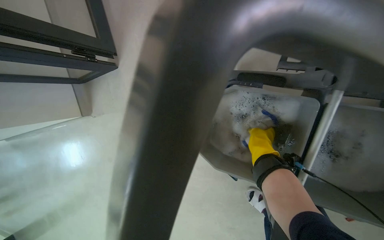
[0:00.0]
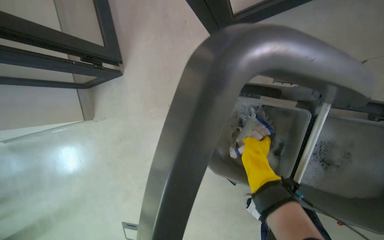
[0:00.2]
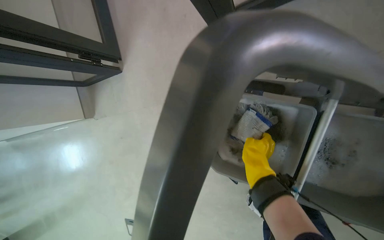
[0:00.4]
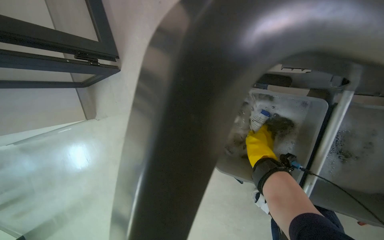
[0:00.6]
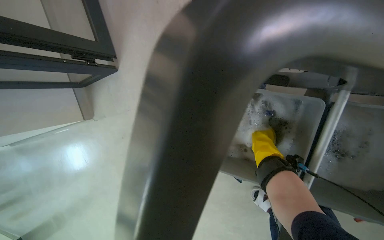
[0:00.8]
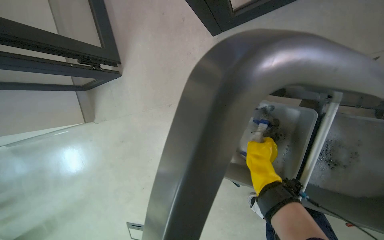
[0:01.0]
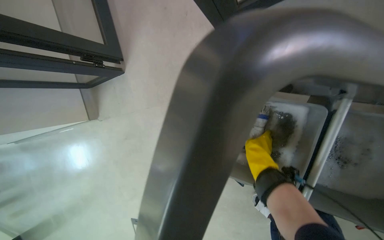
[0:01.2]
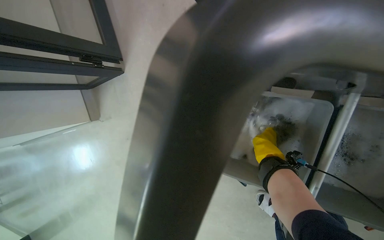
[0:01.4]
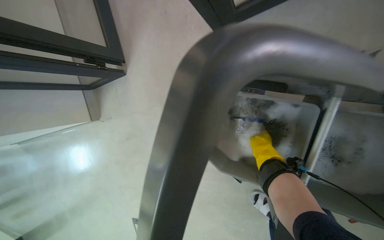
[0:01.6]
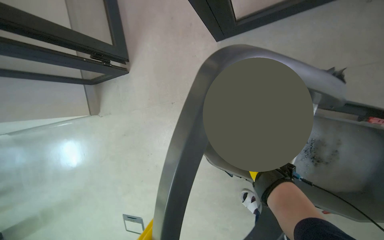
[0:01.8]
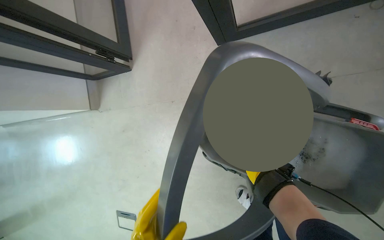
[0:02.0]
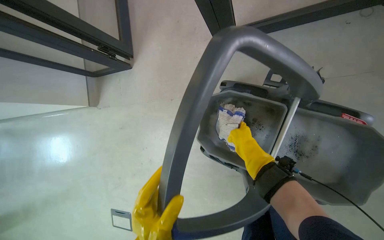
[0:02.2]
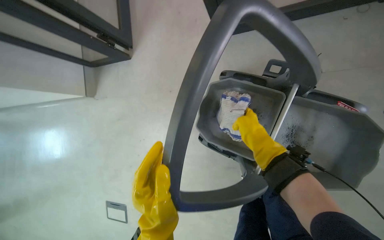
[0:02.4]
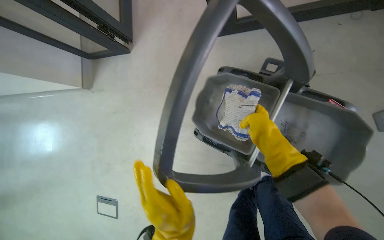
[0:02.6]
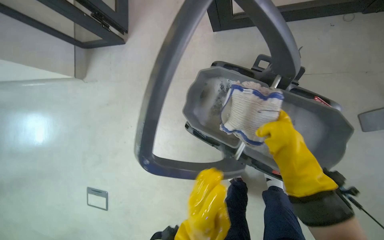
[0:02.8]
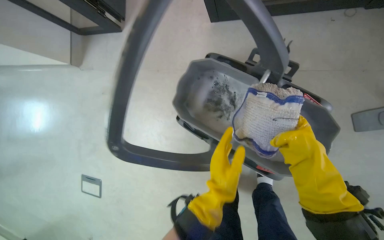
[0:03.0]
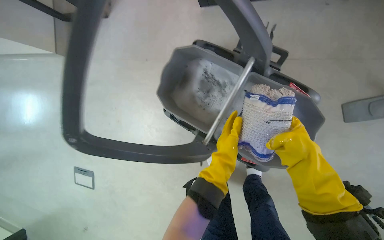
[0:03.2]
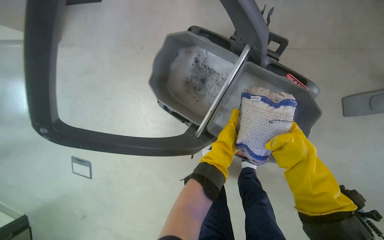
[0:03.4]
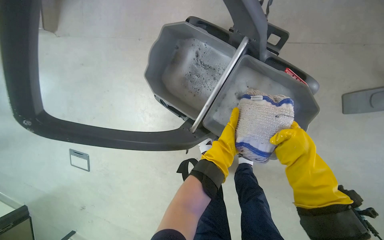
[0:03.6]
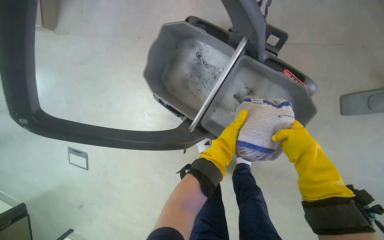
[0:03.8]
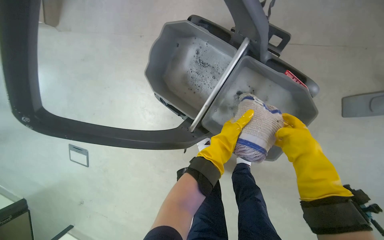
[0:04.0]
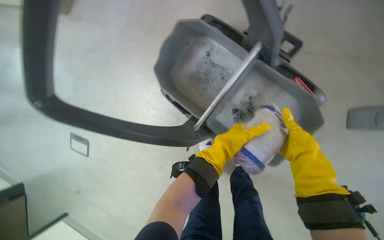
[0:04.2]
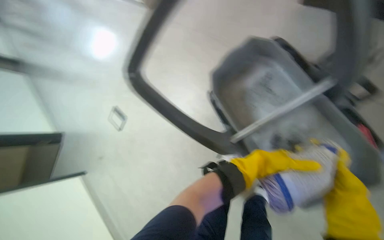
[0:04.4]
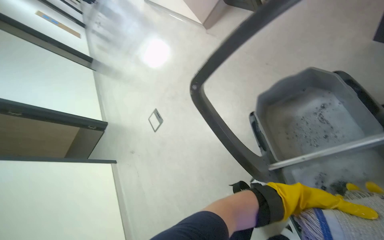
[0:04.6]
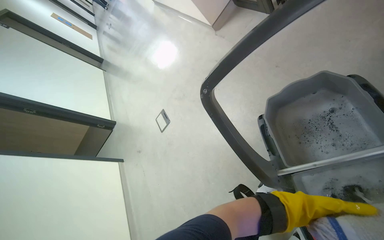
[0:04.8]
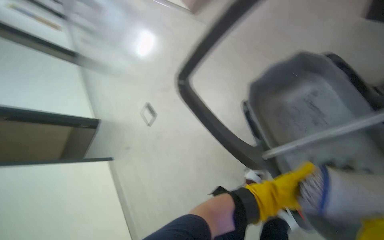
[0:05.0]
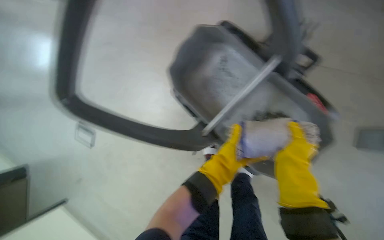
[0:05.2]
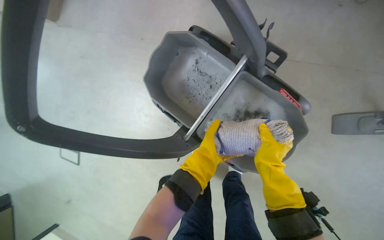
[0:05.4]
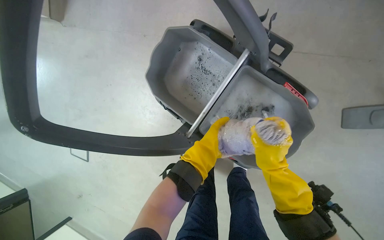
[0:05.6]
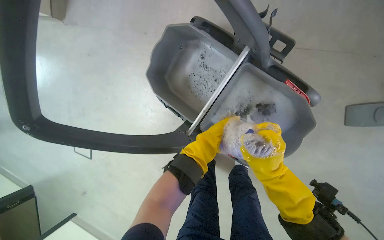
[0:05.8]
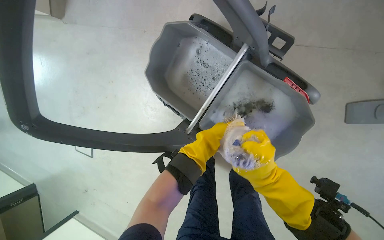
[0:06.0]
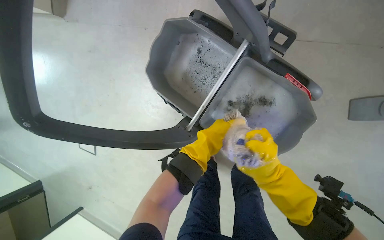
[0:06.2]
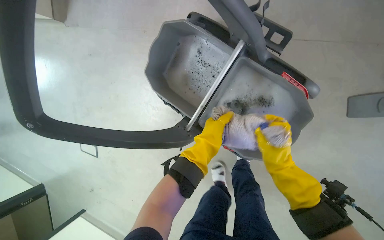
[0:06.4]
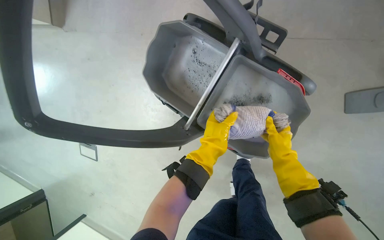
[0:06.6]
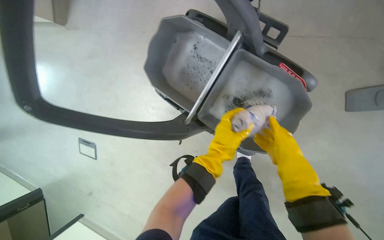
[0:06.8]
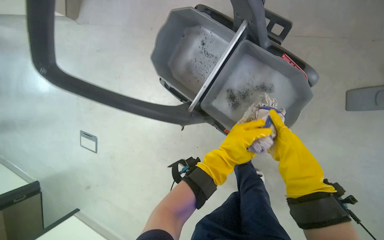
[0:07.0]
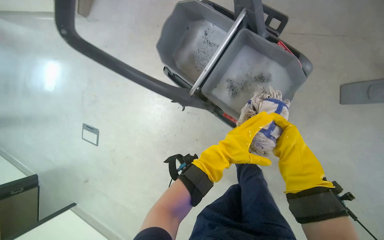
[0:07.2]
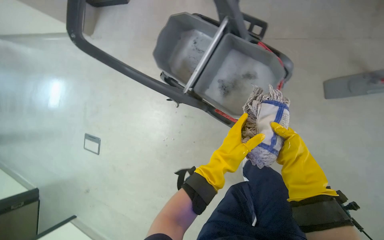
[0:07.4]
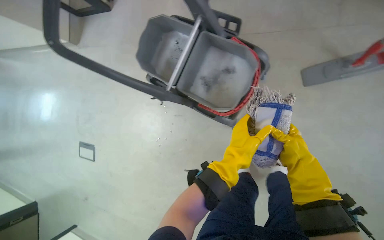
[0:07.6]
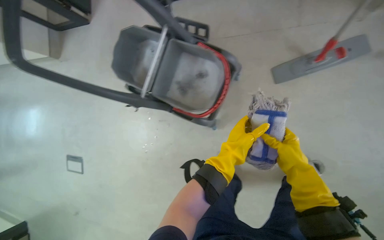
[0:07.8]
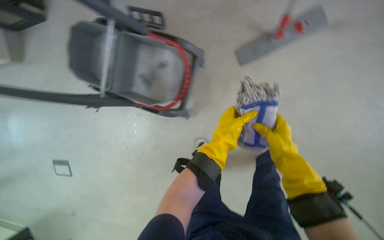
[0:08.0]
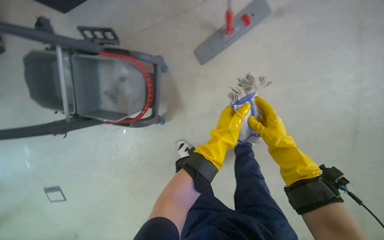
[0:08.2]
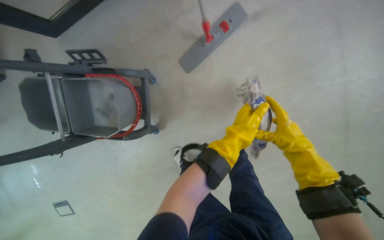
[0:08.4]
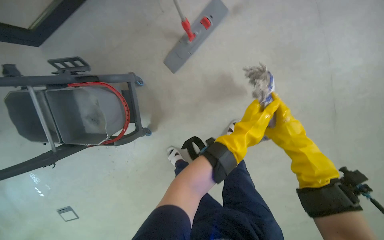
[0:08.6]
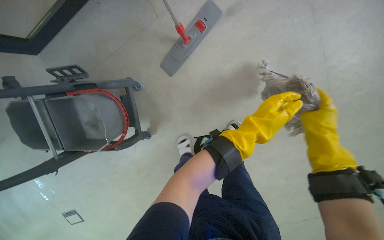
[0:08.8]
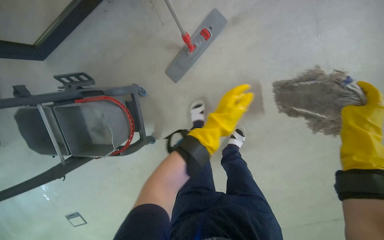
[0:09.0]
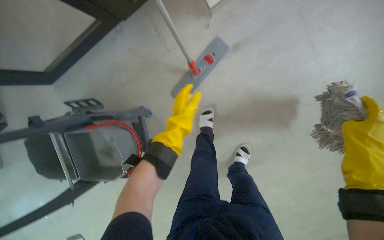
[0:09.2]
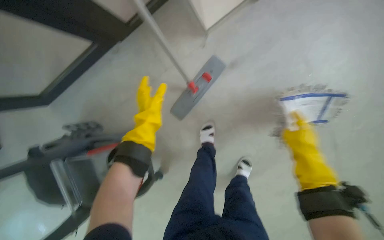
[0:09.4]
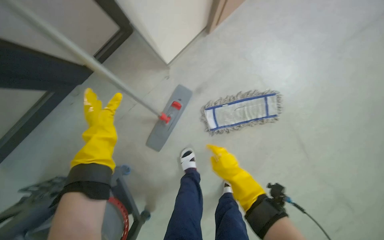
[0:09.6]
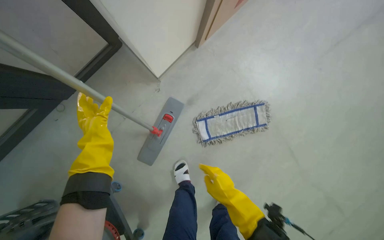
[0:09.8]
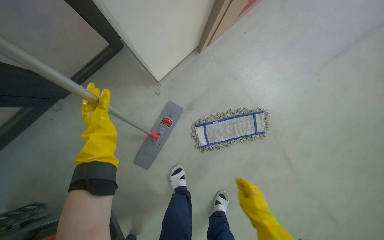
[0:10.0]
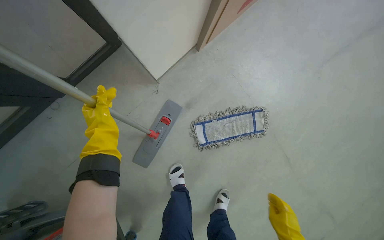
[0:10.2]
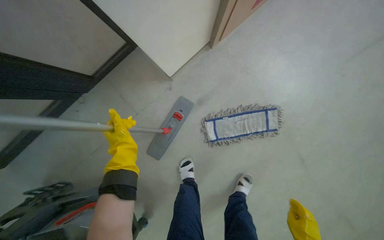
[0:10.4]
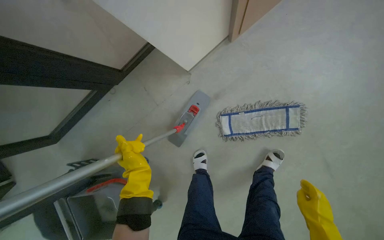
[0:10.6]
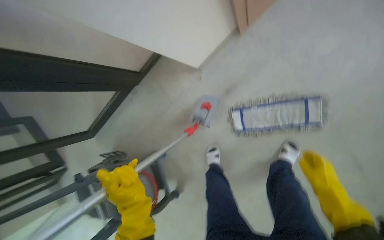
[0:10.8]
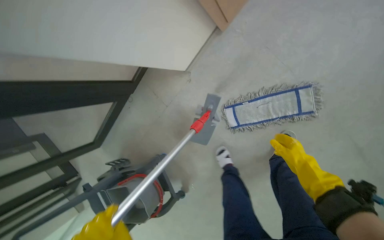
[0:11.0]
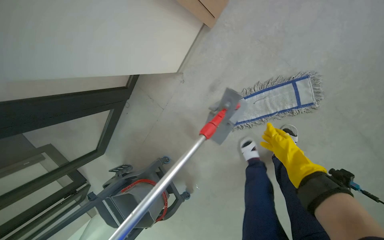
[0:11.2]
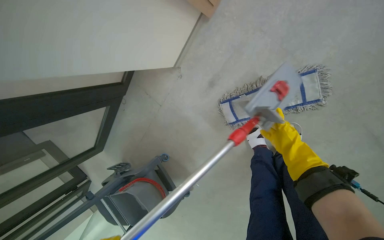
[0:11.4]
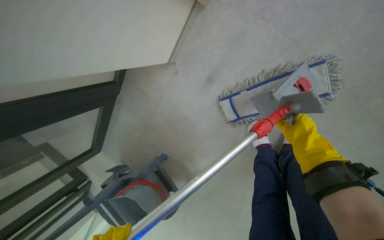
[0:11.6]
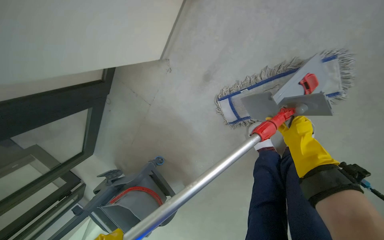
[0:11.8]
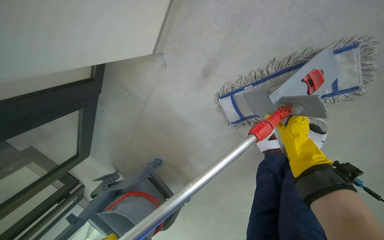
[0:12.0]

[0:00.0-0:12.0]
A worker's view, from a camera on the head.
Job: mopping floor.
The whole recording: Mopping hallway floor. The worker mops the hallway floor with a flat mop and bucket.
0:01.6 to 0:03.0: The right hand goes roughly 40 cm nearer to the camera.
0:03.0 to 0:04.4: Everything in view rotates about 30 degrees clockwise.
0:06.0 to 0:07.6: The head travels roughly 40 cm.
0:07.6 to 0:09.0: The camera is carried about 50 cm.
0:10.4 to 0:12.0: The camera is carried some 40 cm. The view swings roughly 25 degrees to the left. The view tips downward by about 15 degrees.

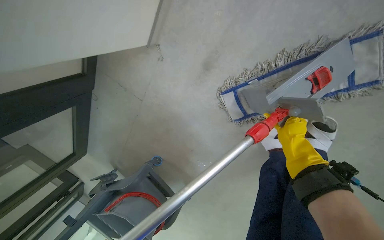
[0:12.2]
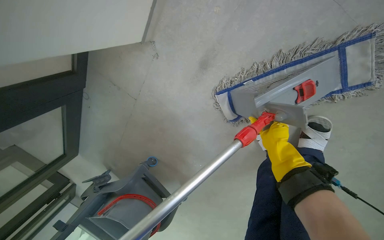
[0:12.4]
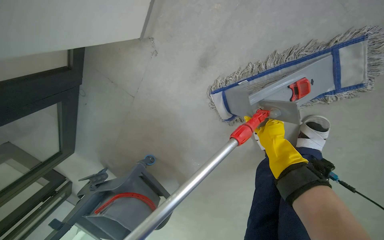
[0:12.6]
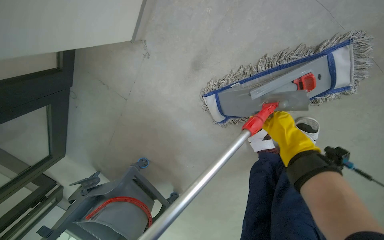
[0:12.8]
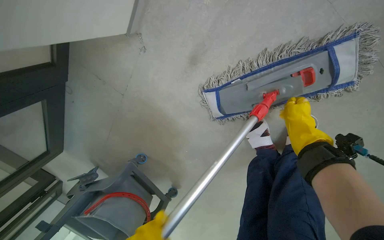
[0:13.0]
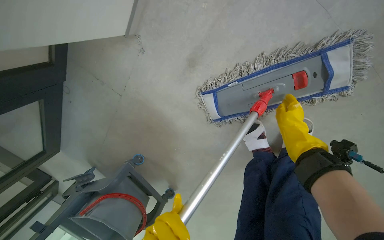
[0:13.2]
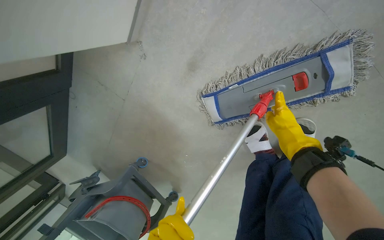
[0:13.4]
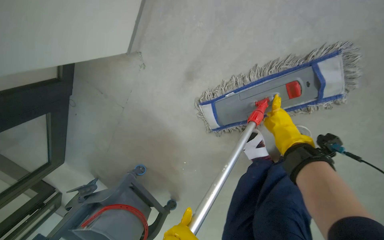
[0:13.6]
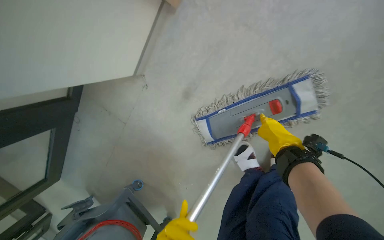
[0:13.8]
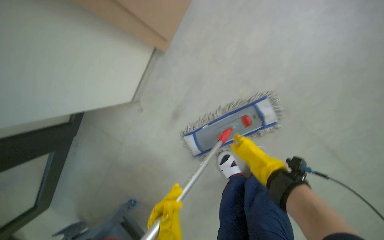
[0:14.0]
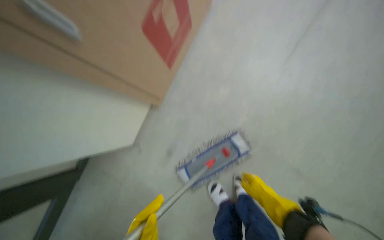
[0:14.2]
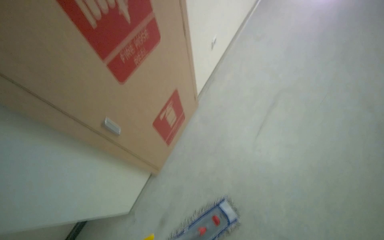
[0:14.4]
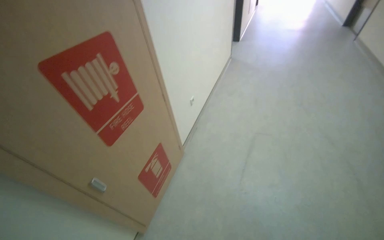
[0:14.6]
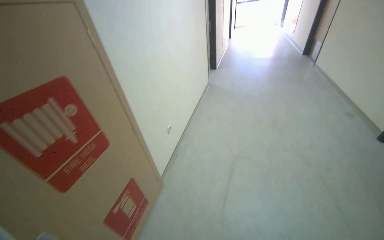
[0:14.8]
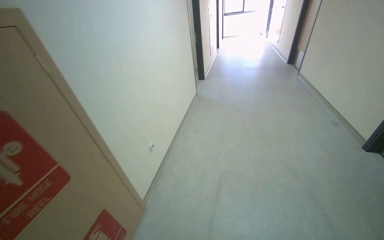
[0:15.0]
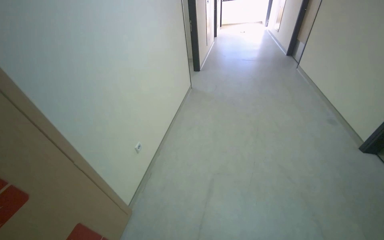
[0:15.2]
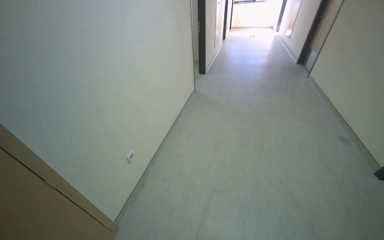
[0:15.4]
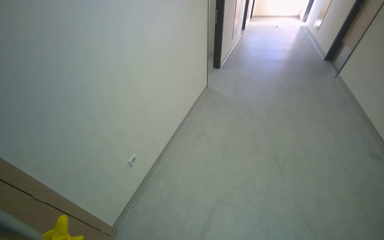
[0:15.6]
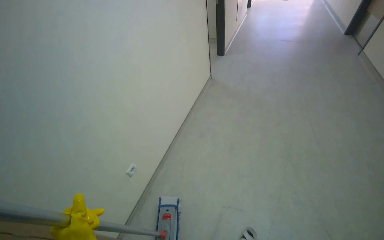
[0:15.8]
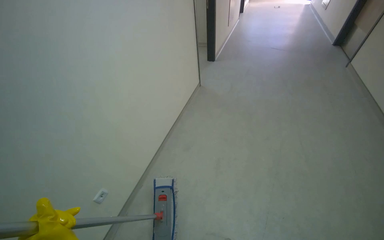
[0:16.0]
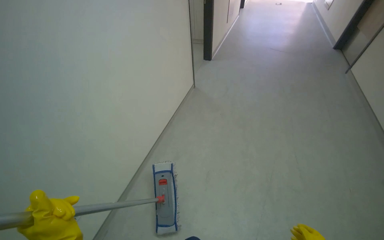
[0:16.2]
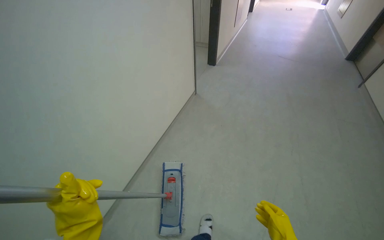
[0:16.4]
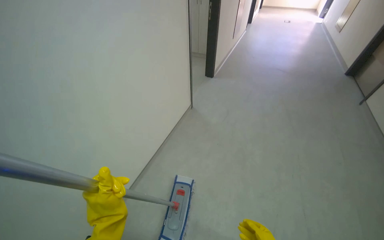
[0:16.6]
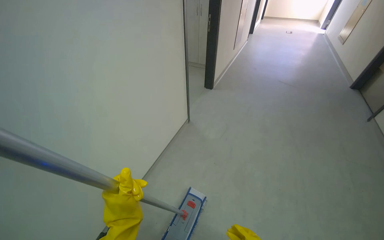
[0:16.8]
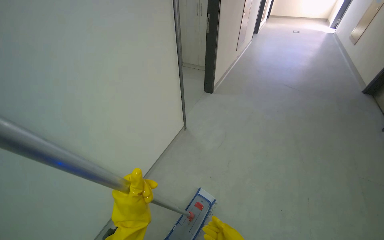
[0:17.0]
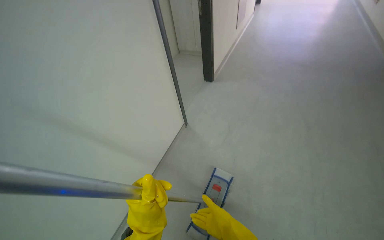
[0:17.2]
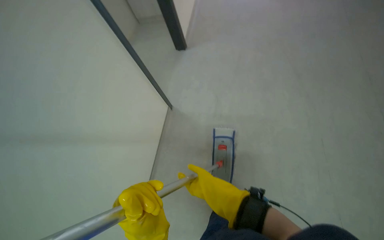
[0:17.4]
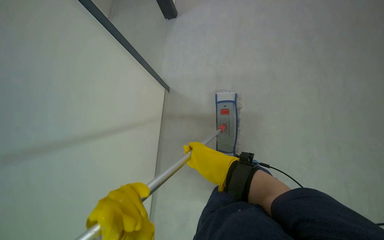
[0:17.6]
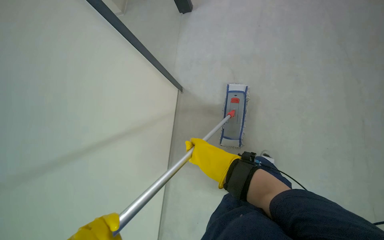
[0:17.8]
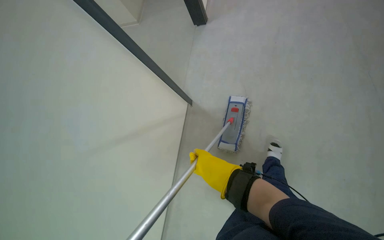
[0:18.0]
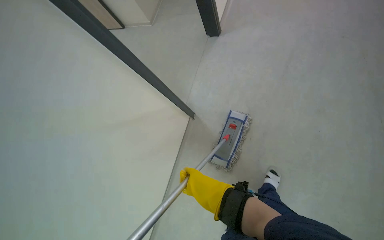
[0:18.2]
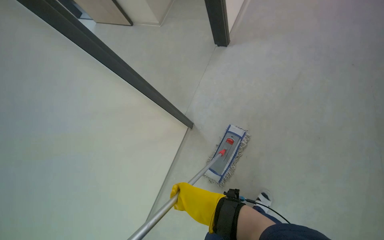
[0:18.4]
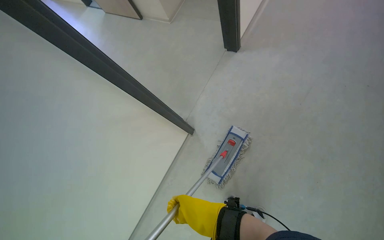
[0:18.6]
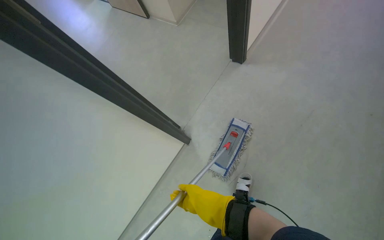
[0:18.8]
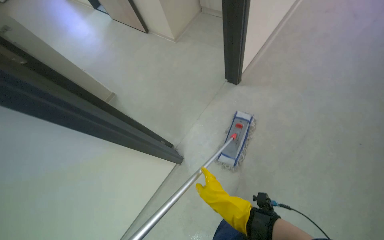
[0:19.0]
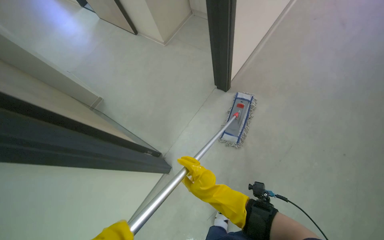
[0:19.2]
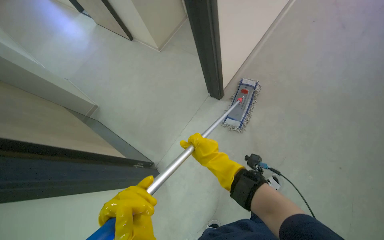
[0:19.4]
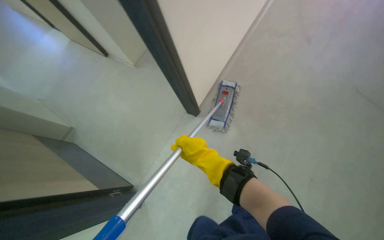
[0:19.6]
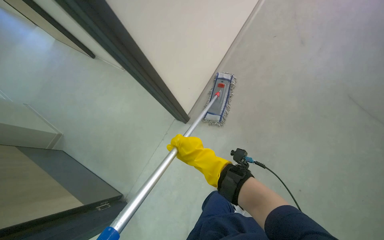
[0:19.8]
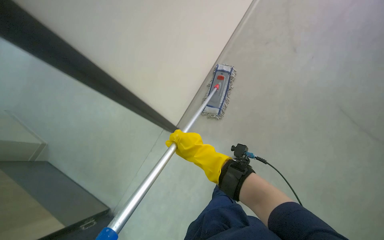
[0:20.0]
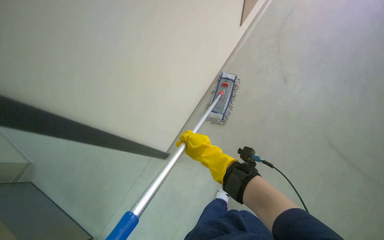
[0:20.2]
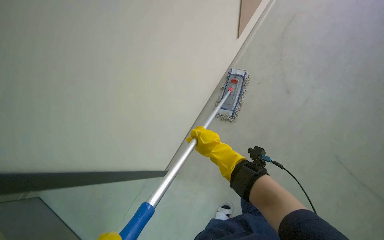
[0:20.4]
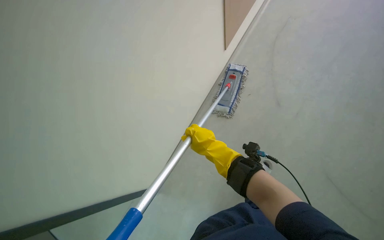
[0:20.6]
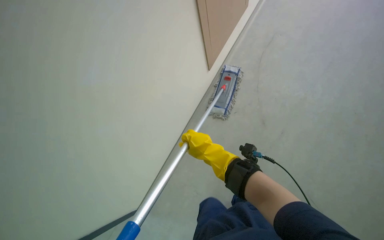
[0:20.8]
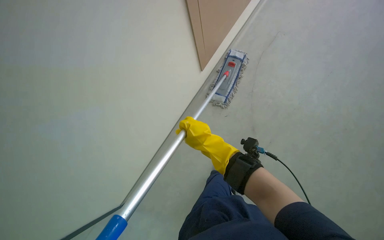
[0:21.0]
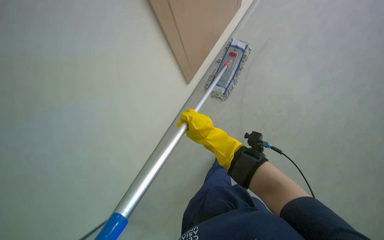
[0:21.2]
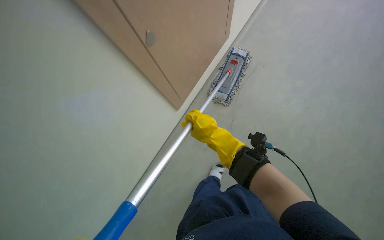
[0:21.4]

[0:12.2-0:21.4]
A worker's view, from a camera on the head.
Job: mopping floor.
The whole recording: Mopping hallway floor. The worker mops the hallway floor with a flat mop and bucket.
0:12.2 to 0:13.8: The right hand travels nearer to the camera by roughly 20 cm.
0:13.8 to 0:15.2: The camera travels roughly 1 m. The head rotates approximately 25 degrees to the right. The view tilts about 75 degrees upward.
0:16.8 to 0:18.4: The wearer moves about 1 m. The camera pitches downward, by some 15 degrees.
0:18.4 to 0:19.8: The camera is aimed some 15 degrees further to the right. The right hand shifts approximately 40 cm up the picture.
